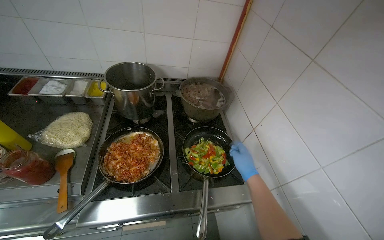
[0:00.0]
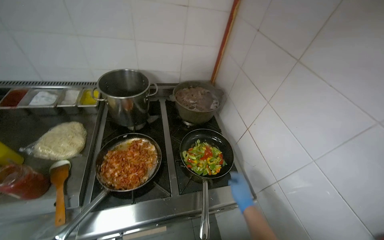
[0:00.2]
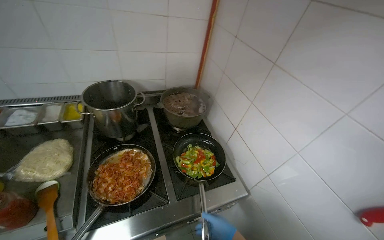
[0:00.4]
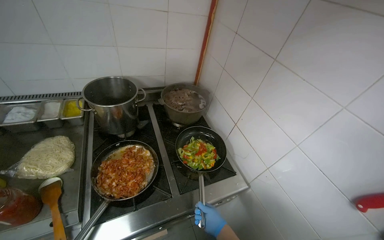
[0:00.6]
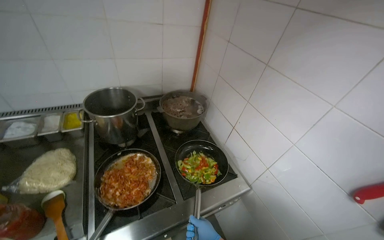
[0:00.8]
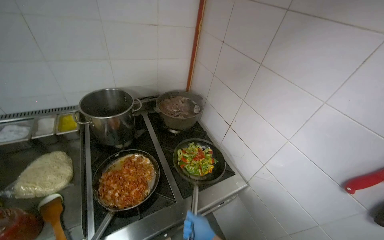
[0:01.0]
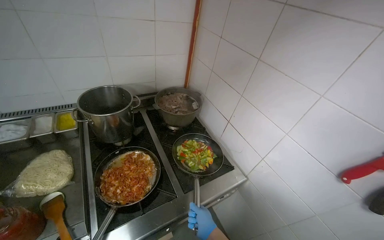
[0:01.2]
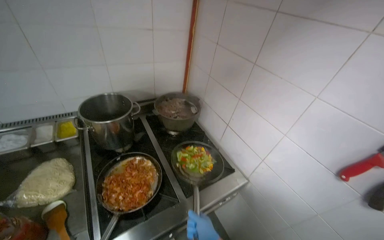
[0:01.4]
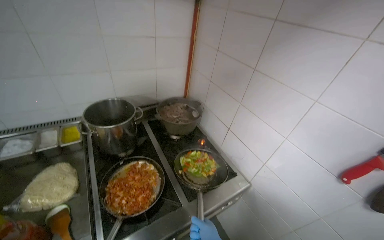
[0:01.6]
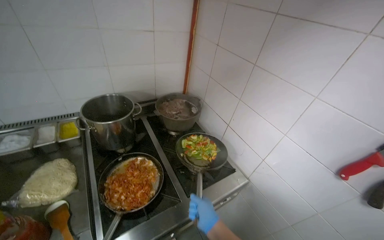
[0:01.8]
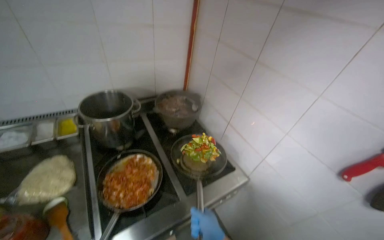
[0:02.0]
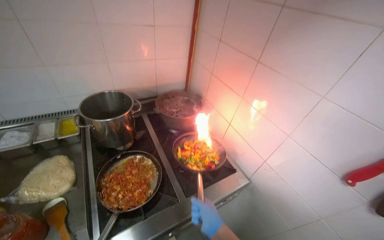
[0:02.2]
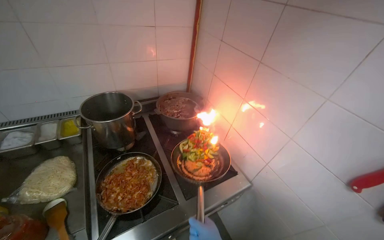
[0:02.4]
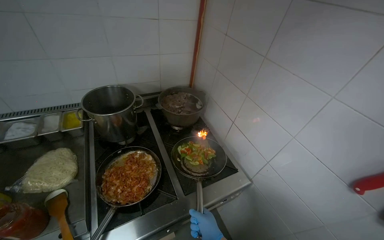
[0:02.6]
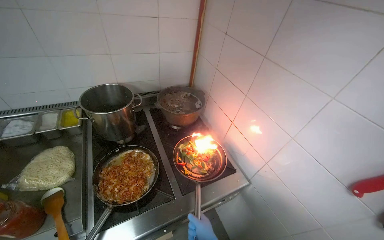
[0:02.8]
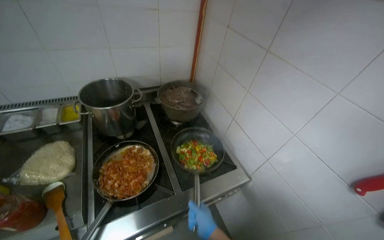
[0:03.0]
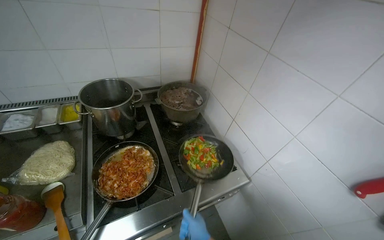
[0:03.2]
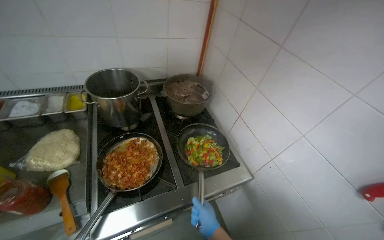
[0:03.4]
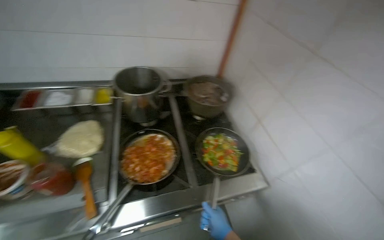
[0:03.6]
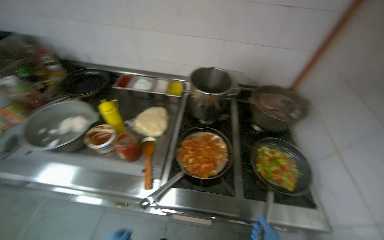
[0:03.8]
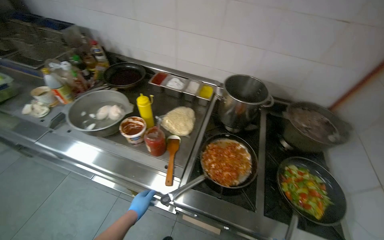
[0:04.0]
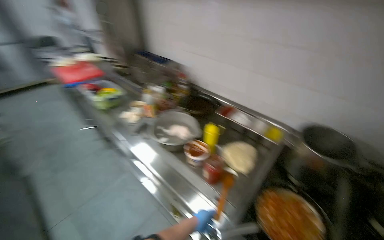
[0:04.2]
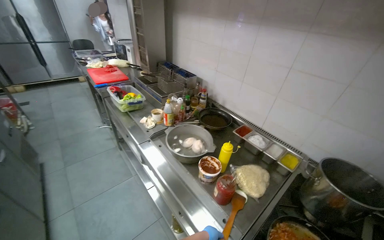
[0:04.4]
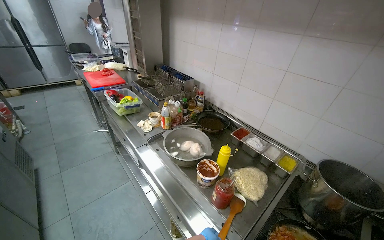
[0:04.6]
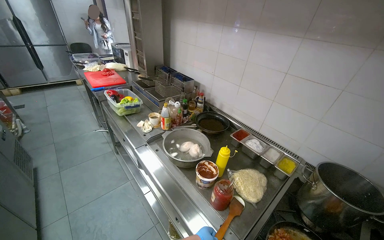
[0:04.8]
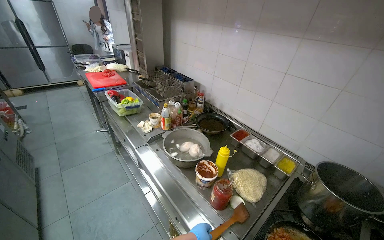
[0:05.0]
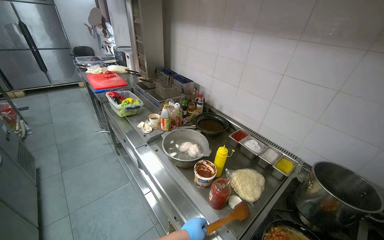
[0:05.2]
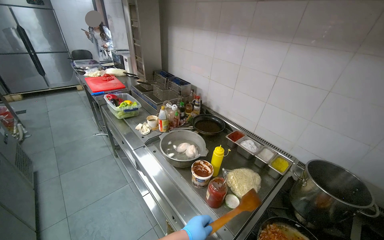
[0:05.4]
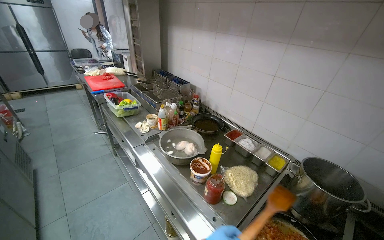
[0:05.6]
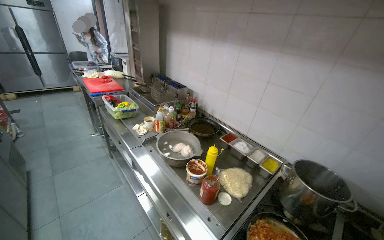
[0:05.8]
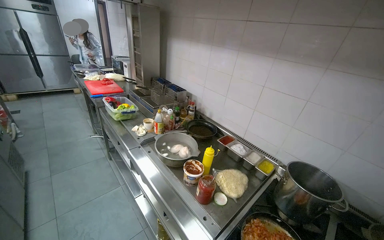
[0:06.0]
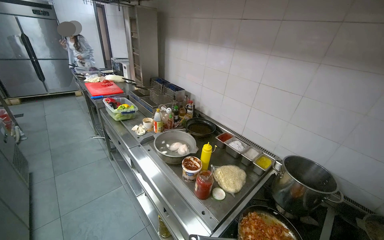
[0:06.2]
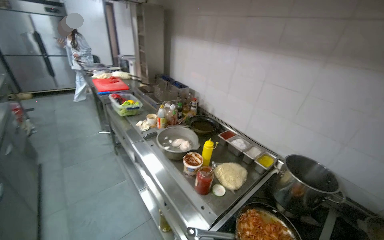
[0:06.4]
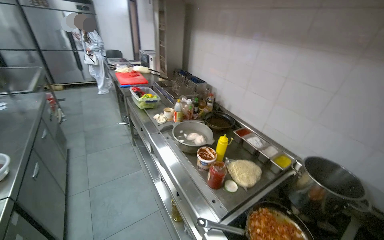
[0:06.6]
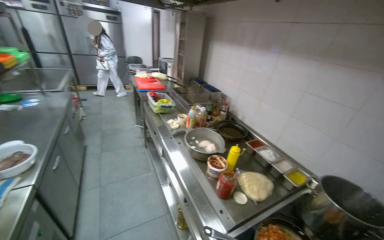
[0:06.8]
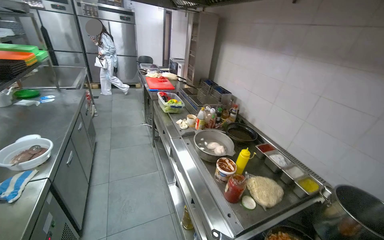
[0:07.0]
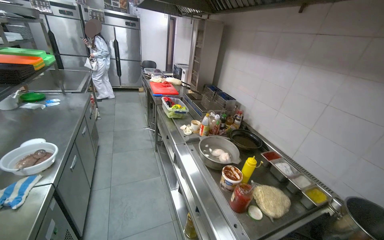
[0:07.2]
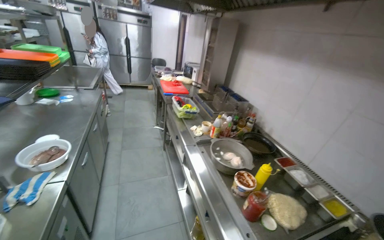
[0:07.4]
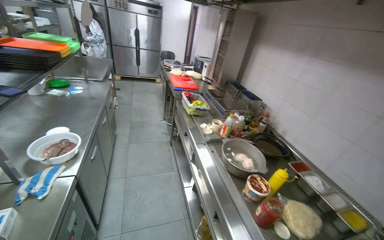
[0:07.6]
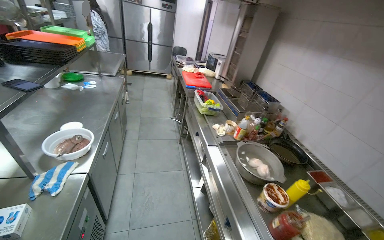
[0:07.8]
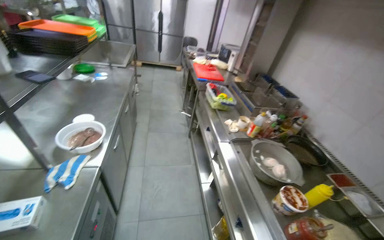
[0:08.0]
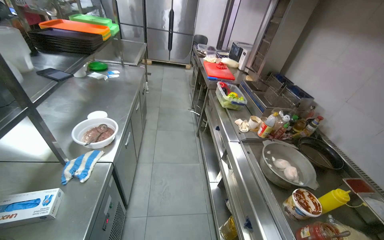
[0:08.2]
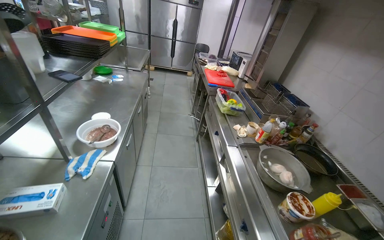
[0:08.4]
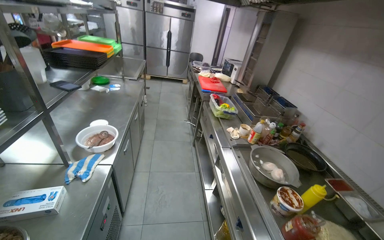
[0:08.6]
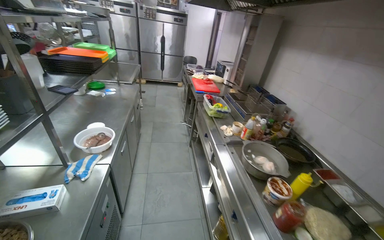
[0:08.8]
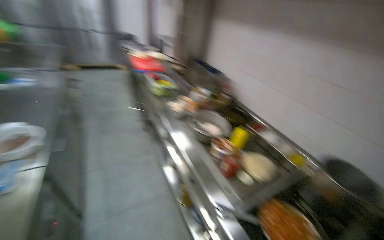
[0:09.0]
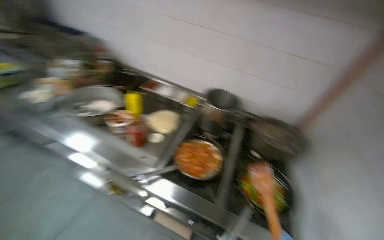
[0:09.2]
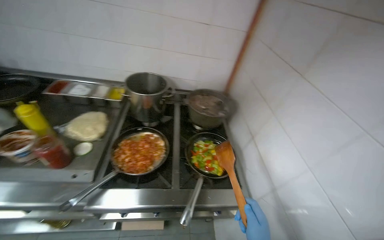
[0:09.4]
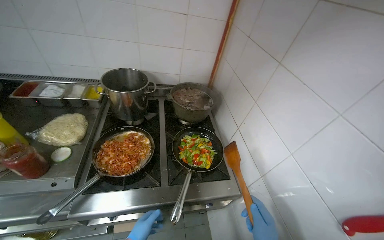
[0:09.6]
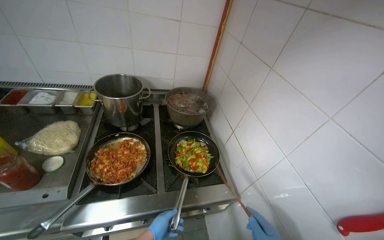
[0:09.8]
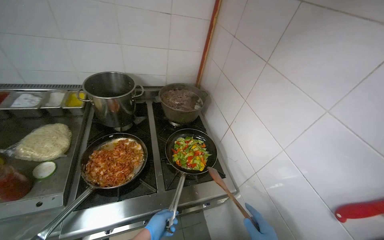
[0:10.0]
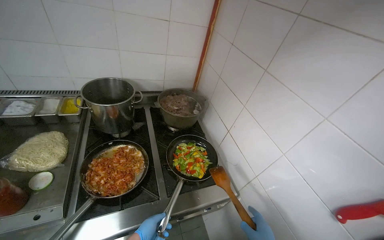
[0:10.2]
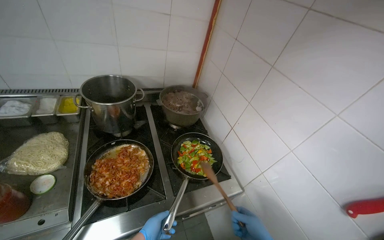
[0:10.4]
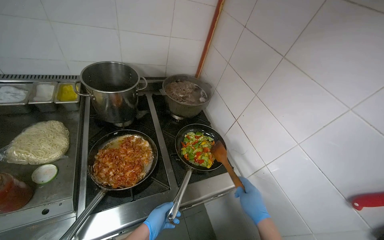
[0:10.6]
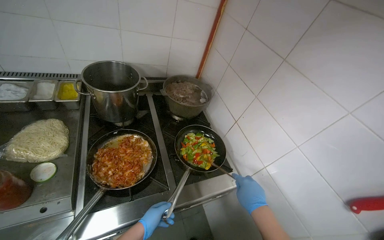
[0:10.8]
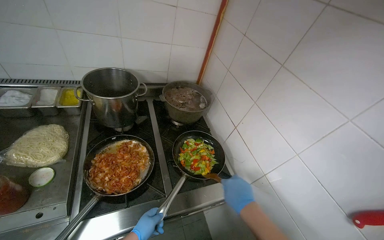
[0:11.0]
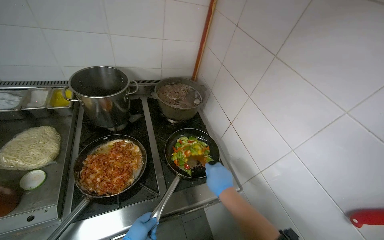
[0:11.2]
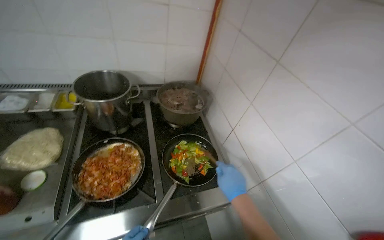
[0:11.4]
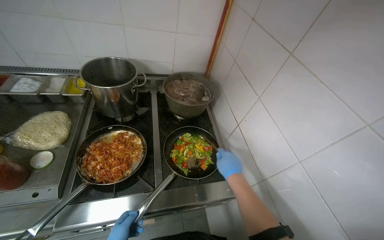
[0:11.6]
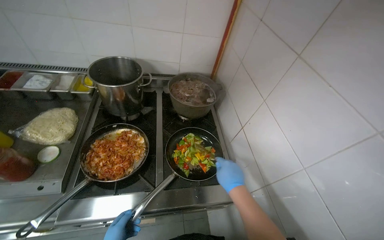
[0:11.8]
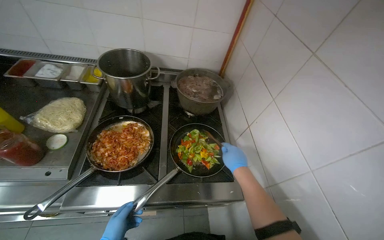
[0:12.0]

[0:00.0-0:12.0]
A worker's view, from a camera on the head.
Job: cooking food.
The whole recording: Cooking vegetables in pan. The worker stirs and flambés vegetables in a pan on the stove, adding an ingredient.
0:00.0 to 0:01.6: The wearer's head swings some 20 degrees to the right.
0:03.0 to 0:04.4: The head turns to the left by some 75 degrees. The view tips upward by about 15 degrees.
0:06.0 to 0:07.6: The head turns to the left by some 25 degrees.
0:09.0 to 0:10.4: The head rotates about 85 degrees to the right. The camera pitches downward, by some 25 degrees.
0:10.4 to 0:12.0: The wearer looks about 15 degrees further to the left.

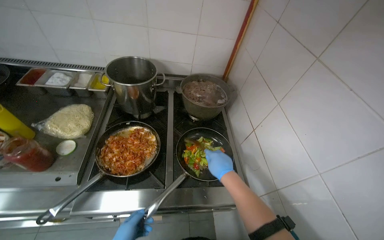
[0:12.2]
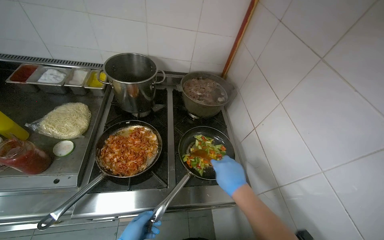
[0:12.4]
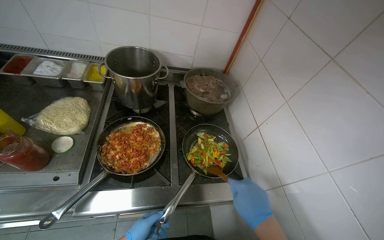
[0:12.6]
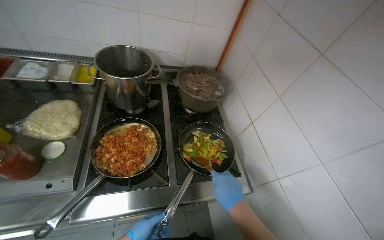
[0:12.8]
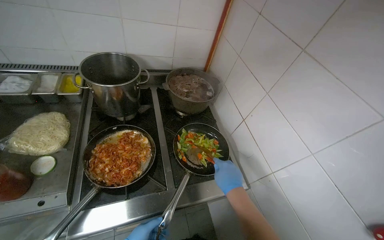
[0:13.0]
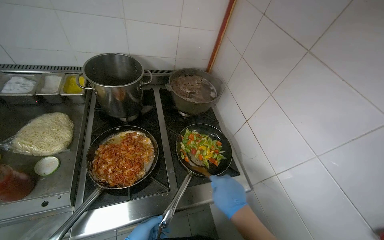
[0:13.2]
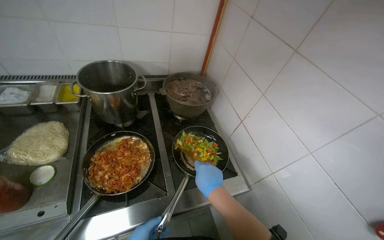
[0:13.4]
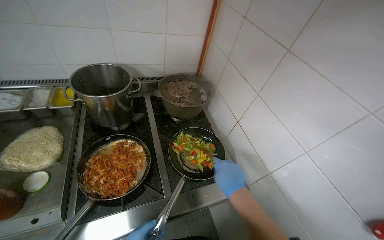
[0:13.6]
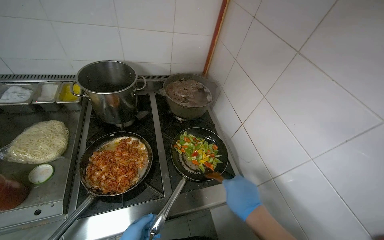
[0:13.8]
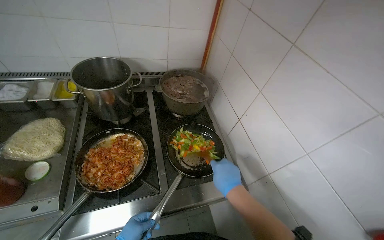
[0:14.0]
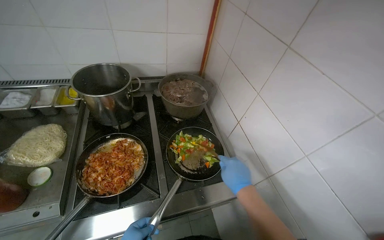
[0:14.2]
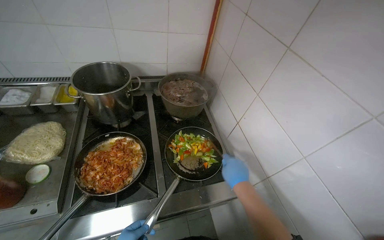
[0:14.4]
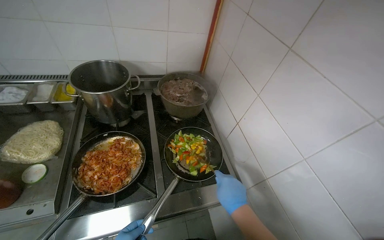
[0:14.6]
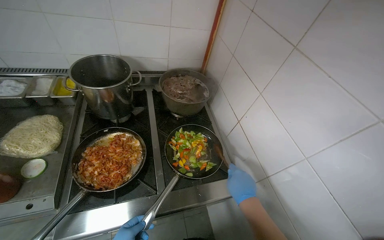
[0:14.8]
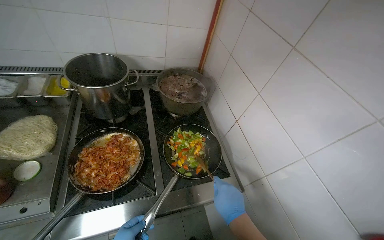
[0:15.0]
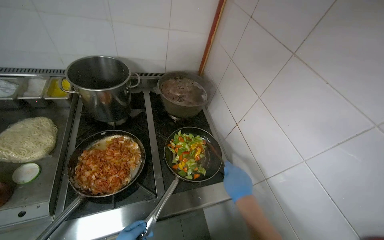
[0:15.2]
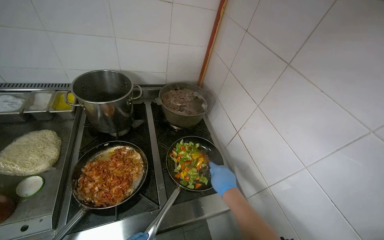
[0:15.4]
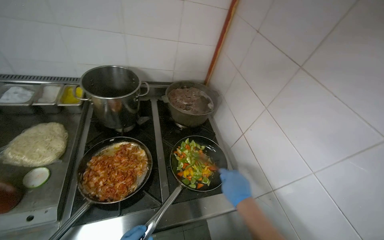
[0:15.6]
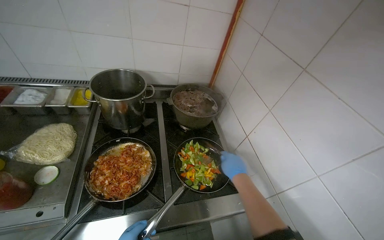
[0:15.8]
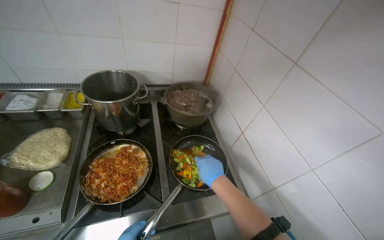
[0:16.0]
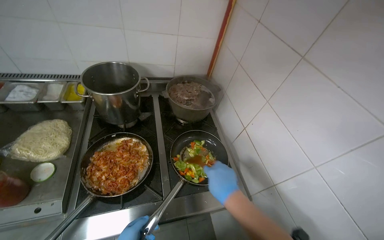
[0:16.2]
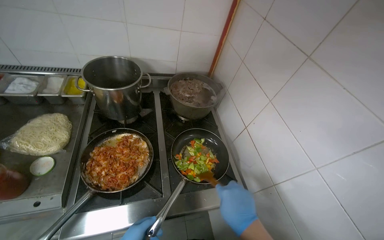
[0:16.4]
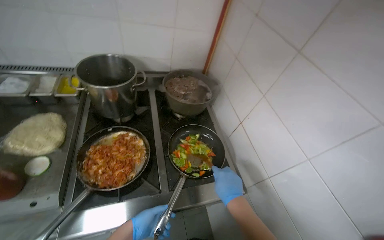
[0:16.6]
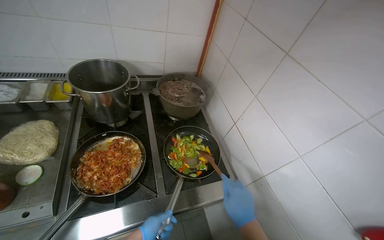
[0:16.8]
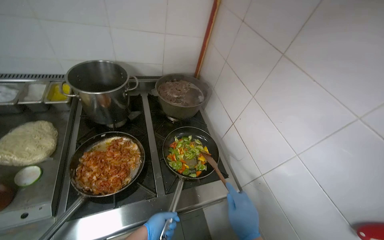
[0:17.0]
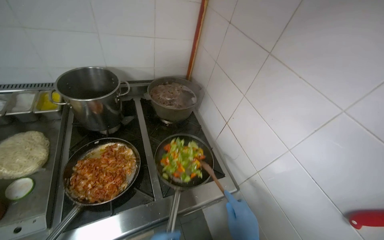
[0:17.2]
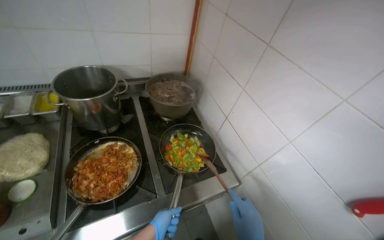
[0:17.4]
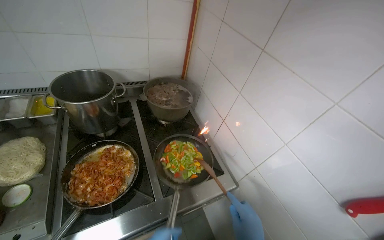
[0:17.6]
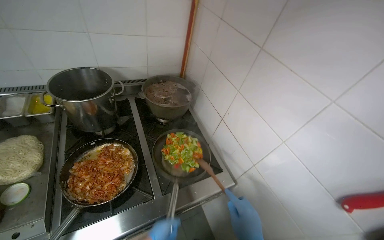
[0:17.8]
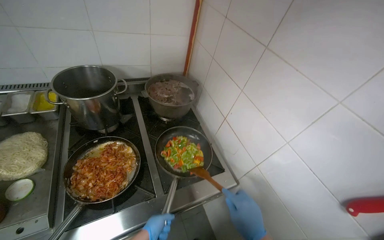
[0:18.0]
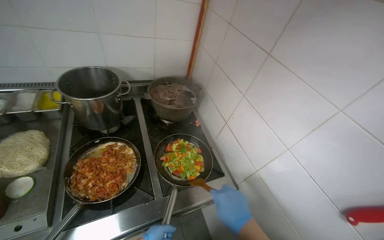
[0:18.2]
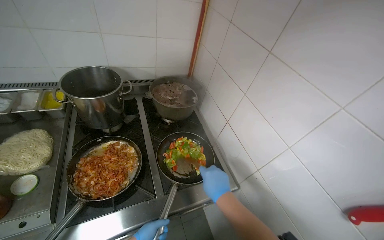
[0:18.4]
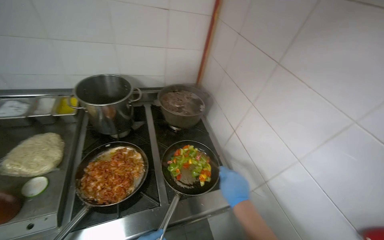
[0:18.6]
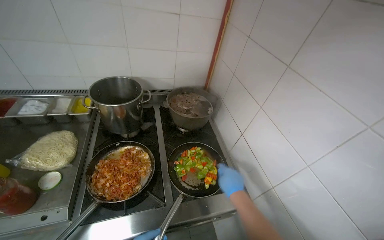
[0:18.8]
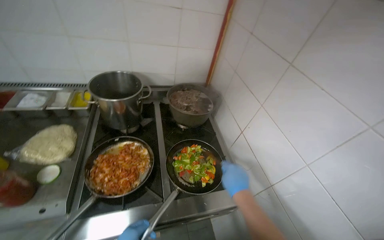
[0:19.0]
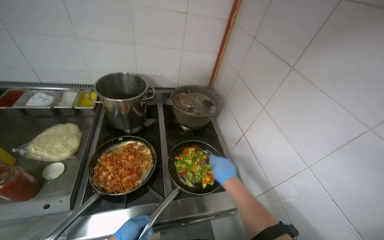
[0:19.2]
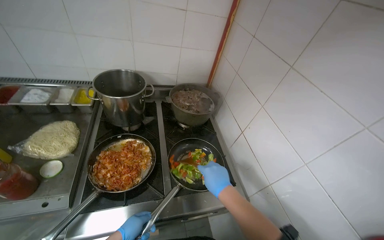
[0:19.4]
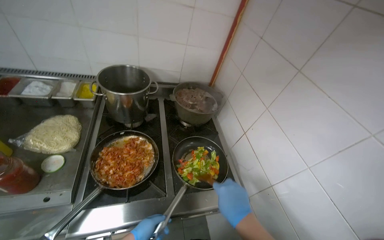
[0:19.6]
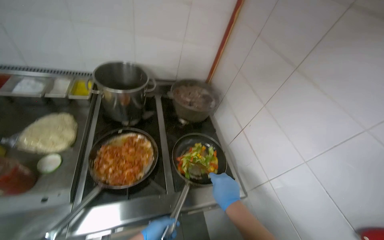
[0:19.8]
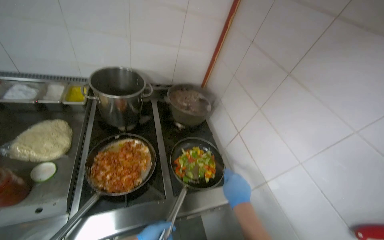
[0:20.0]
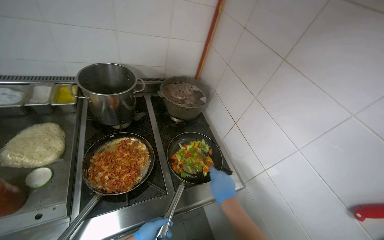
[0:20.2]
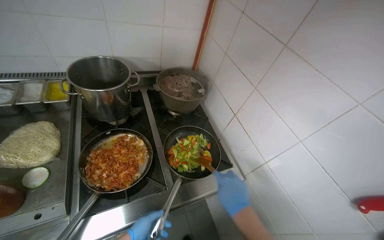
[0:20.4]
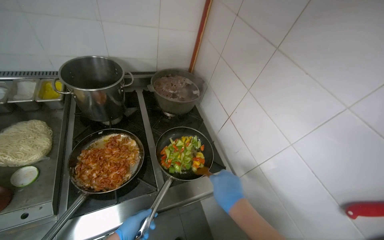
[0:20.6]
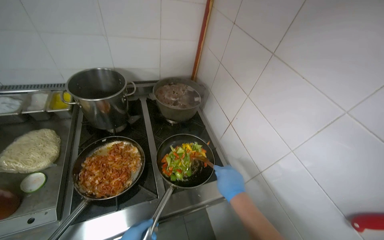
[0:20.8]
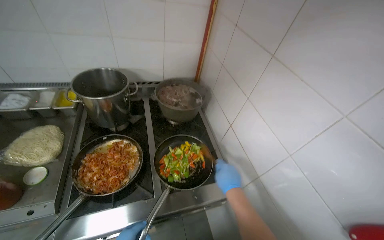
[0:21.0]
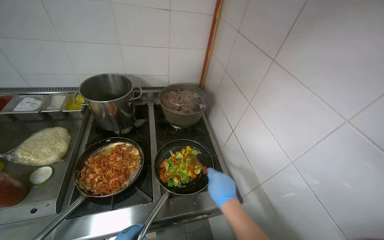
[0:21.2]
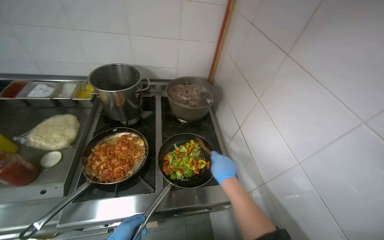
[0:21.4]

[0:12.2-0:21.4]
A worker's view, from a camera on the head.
Job: cooking food.
The whole recording: Cooking vegetables in pan. The worker stirs and flambés vegetables in a pan on the stove, adding an ingredient.
0:12.2 to 0:13.8: The right hand travels nearer to the camera by approximately 10 cm.
